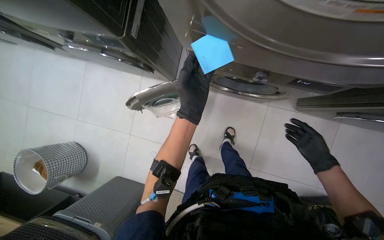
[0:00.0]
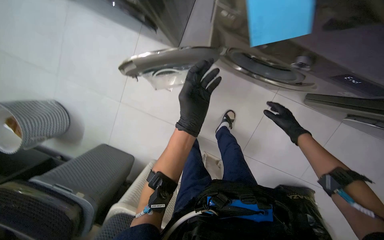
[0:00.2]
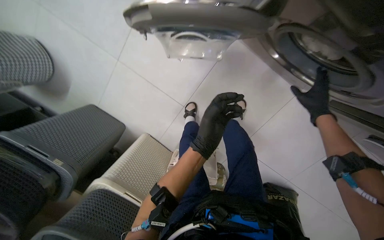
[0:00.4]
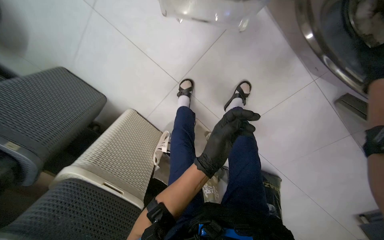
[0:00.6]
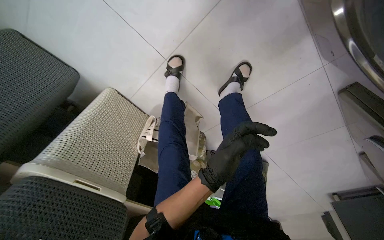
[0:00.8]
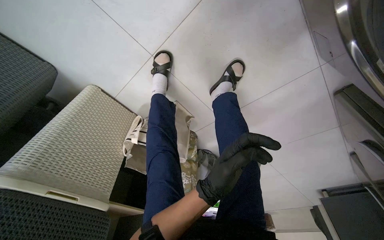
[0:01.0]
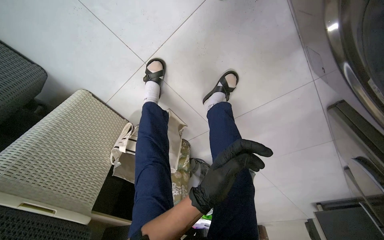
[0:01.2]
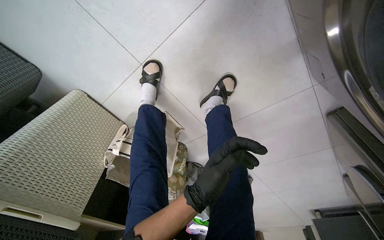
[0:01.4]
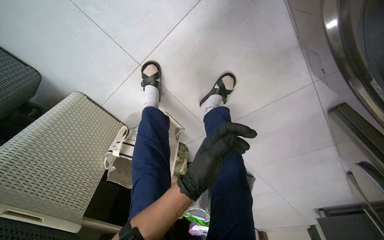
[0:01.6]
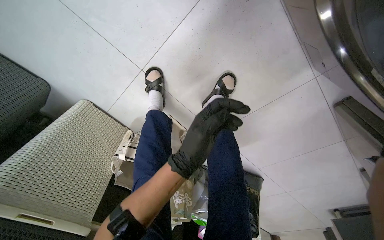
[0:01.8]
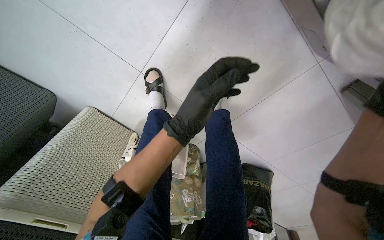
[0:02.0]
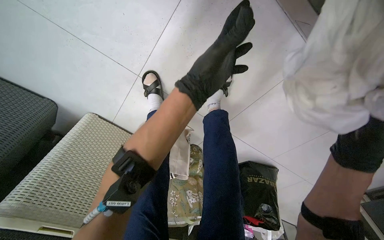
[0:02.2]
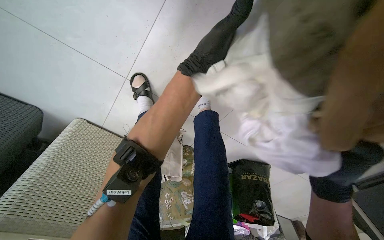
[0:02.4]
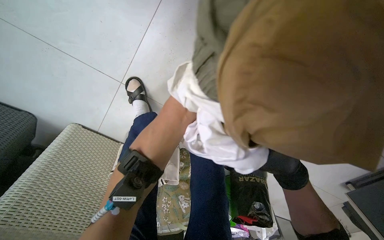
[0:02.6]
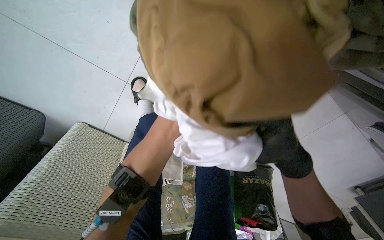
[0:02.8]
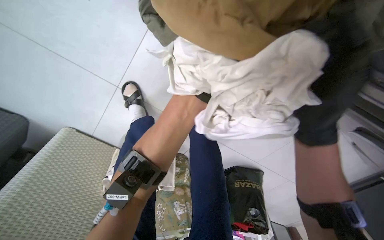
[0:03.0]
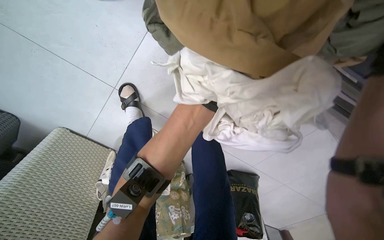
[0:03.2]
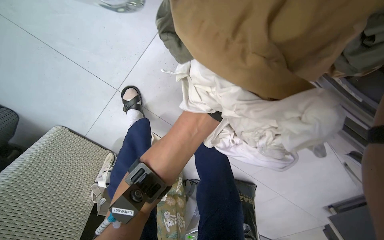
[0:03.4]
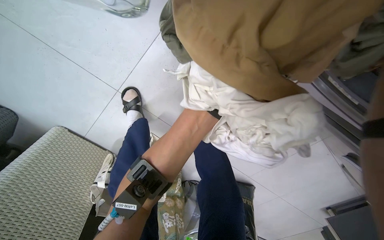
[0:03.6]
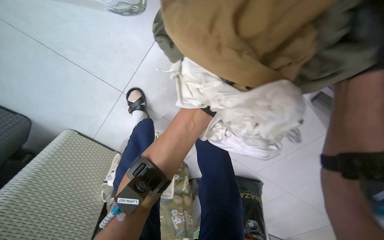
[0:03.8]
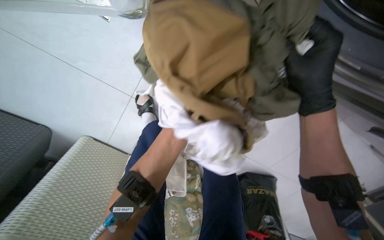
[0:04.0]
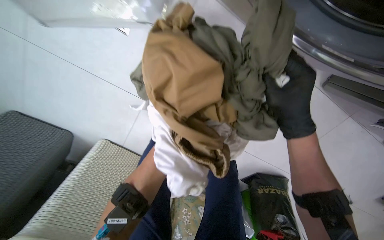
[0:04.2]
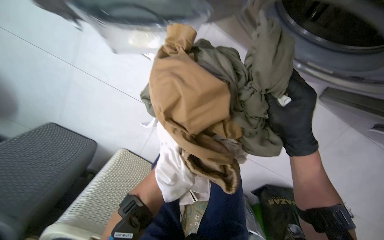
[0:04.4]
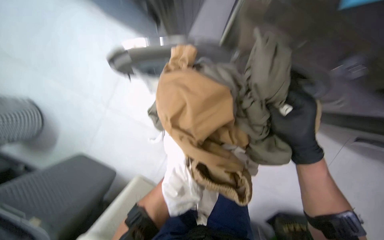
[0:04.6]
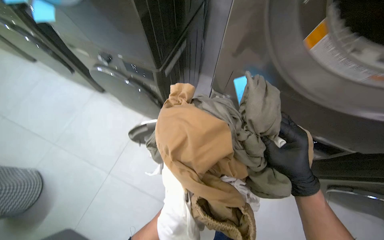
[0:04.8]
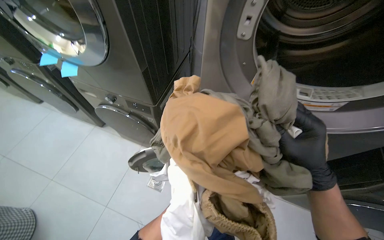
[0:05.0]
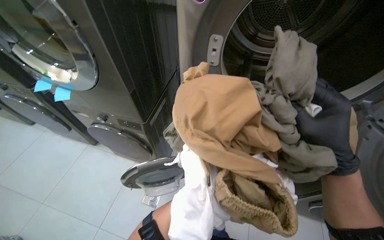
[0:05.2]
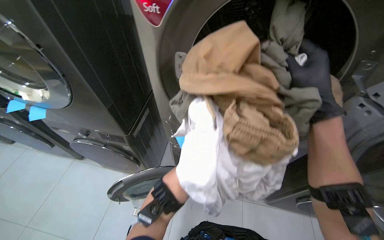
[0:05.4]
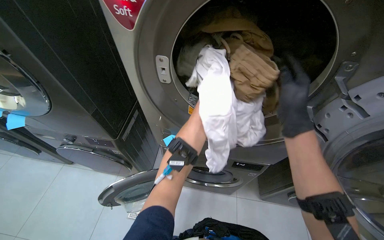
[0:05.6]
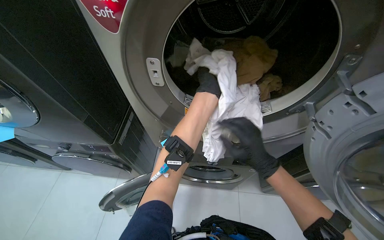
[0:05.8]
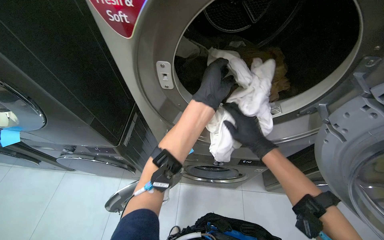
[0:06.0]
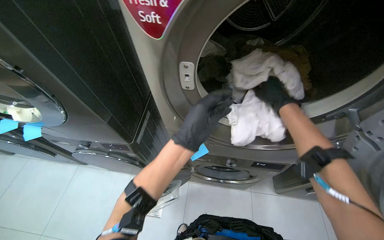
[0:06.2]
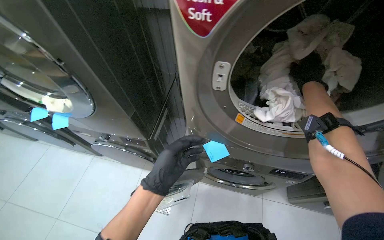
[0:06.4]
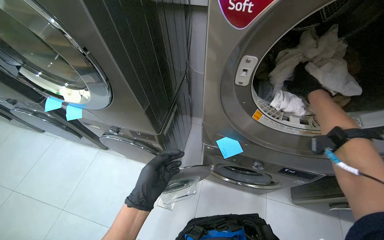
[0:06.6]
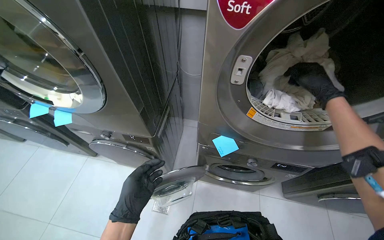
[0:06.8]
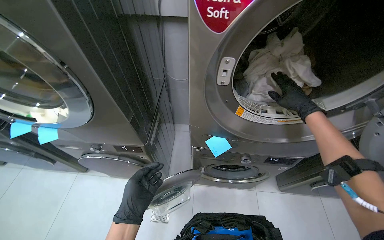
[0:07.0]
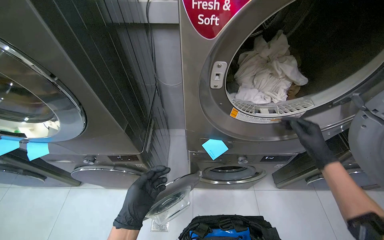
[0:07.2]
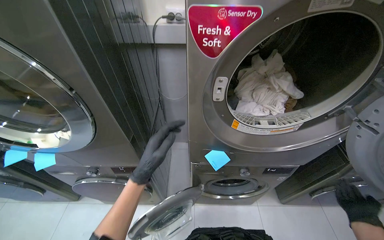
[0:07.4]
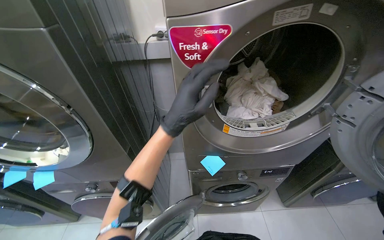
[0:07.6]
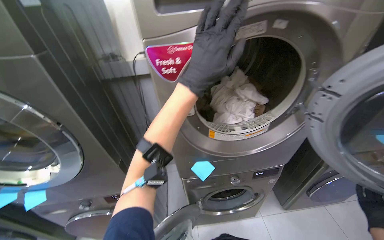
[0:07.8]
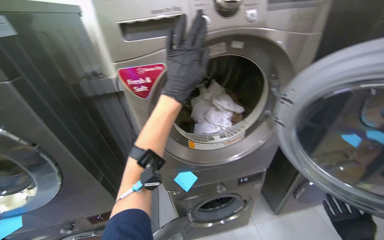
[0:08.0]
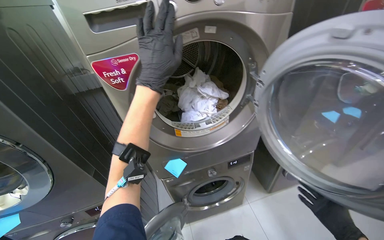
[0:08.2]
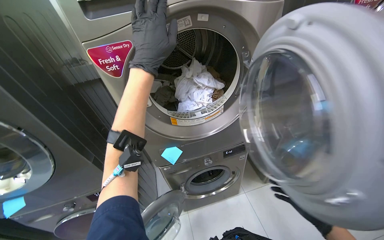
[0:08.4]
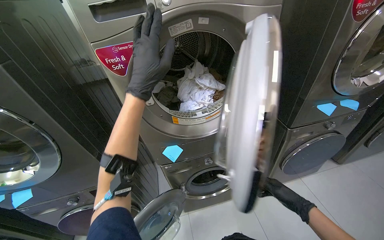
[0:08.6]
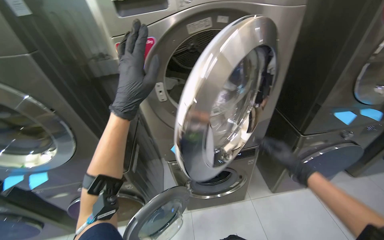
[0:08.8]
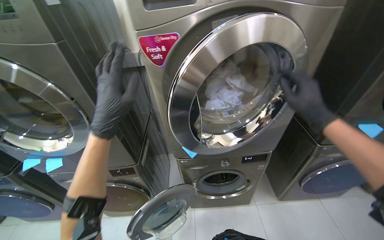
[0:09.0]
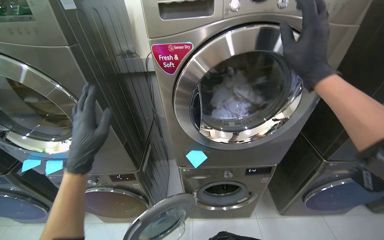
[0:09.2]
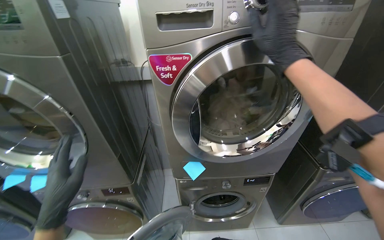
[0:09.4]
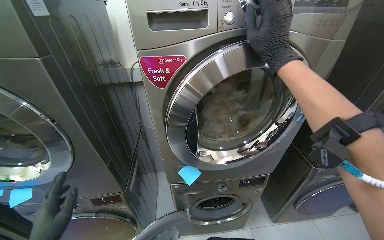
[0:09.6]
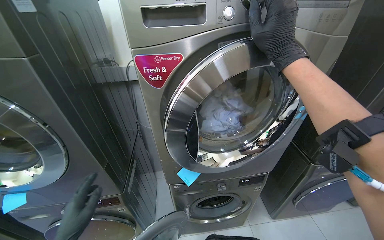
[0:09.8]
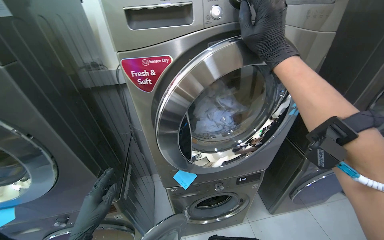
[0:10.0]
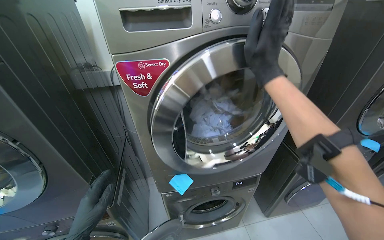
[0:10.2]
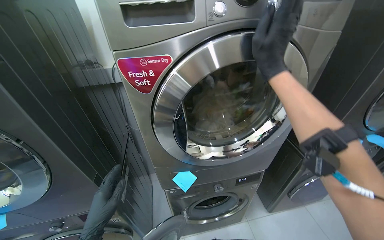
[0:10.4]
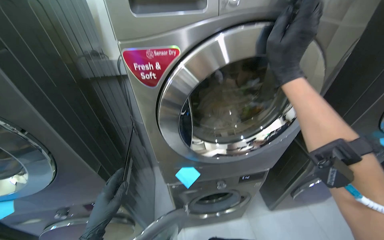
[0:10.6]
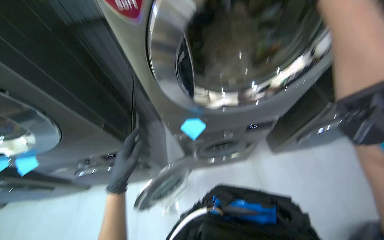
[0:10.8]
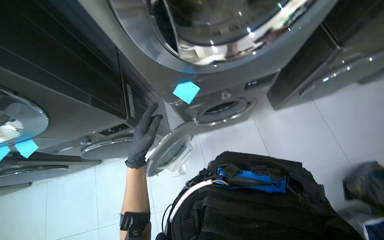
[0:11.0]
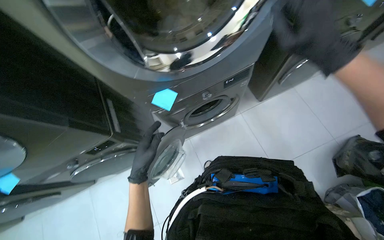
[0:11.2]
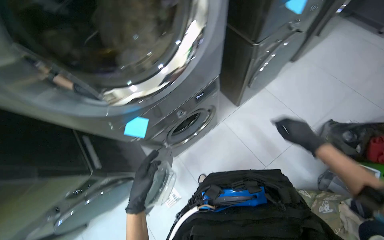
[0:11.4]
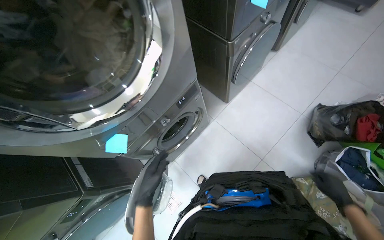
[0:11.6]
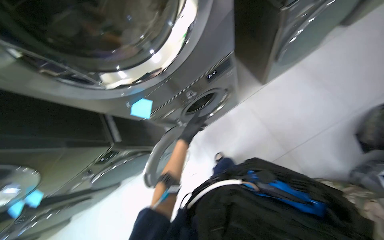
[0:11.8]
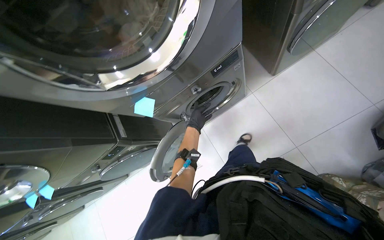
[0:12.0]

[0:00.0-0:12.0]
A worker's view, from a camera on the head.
Job: managing laundry.
The whole recording: Processing and organizing laundry. The worker sorts items, loads and unloads laundry from machines, and organizes with sticky notes.
0:00.0 to 0:01.6: The head travels some 50 cm. The camera pitches downward, by approximately 25 degrees. The scene turns some 25 degrees clockwise in the picture.
0:04.4 to 0:06.0: The head rotates about 20 degrees to the right. The view tilts some 20 degrees upward.
0:06.0 to 0:07.6: The wearer looks some 10 degrees further upward. The left hand is displaced to the left and nearer to the camera by about 30 cm, and reaches approximately 25 cm down the picture, then returns.
0:09.0 to 0:10.4: The right hand moves up the picture and to the left, approximately 25 cm.
0:10.4 to 0:12.0: The wearer looks approximately 40 degrees further downward. Everything in view rotates some 25 degrees counterclockwise.

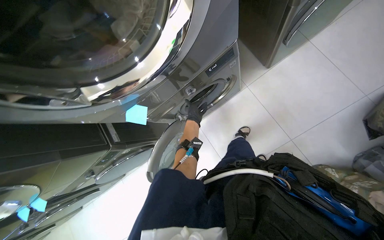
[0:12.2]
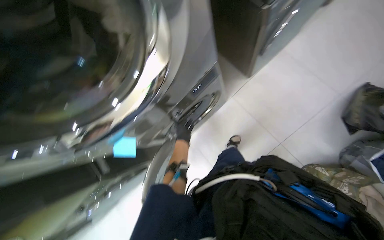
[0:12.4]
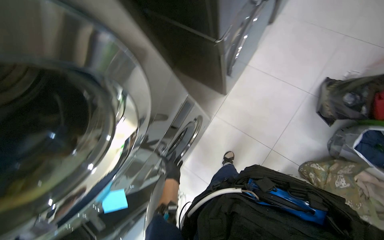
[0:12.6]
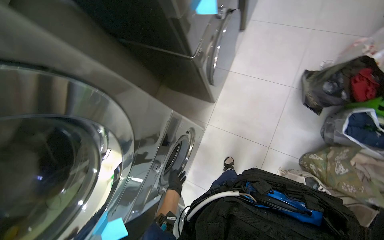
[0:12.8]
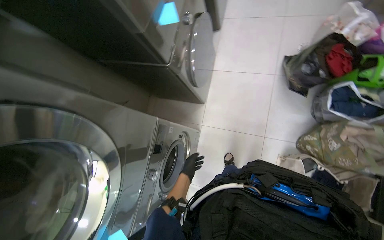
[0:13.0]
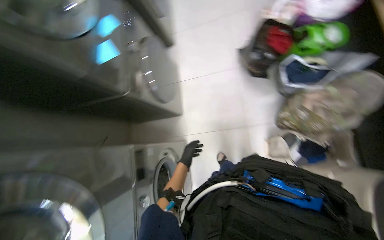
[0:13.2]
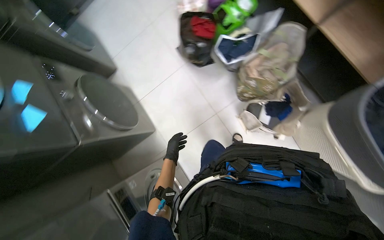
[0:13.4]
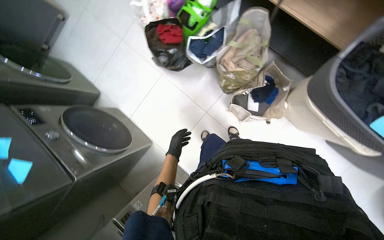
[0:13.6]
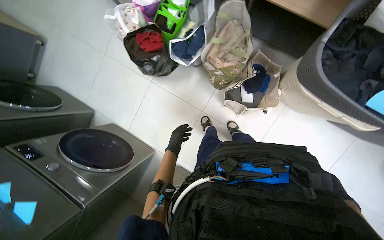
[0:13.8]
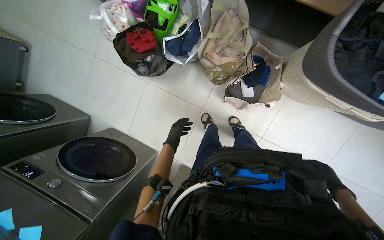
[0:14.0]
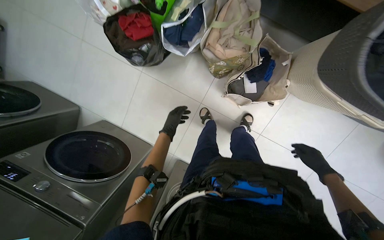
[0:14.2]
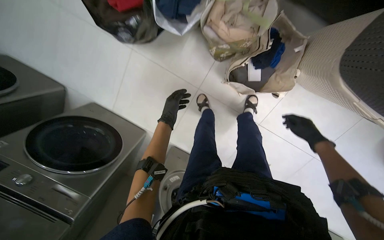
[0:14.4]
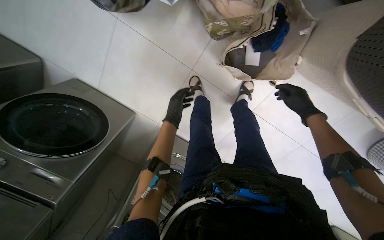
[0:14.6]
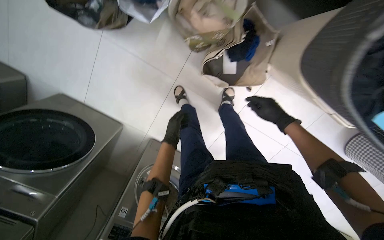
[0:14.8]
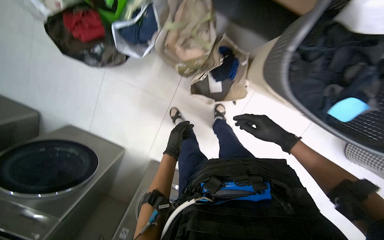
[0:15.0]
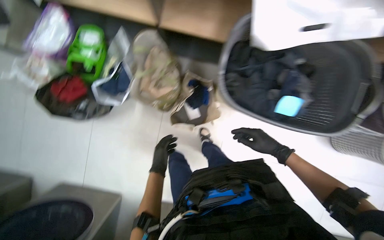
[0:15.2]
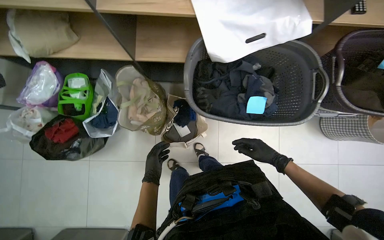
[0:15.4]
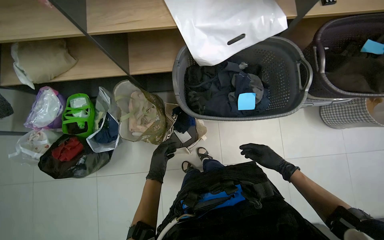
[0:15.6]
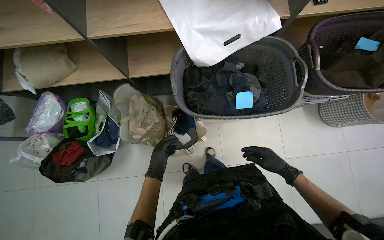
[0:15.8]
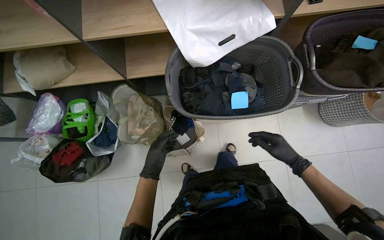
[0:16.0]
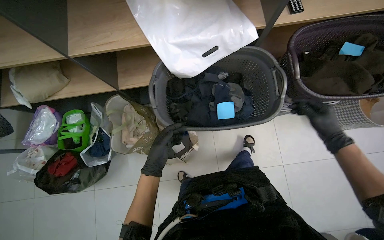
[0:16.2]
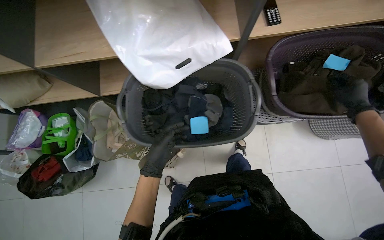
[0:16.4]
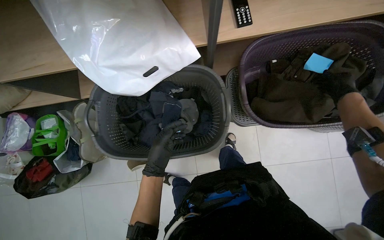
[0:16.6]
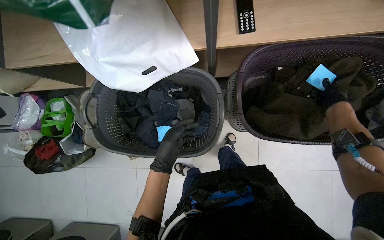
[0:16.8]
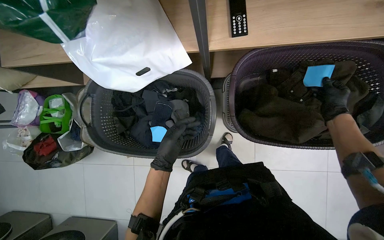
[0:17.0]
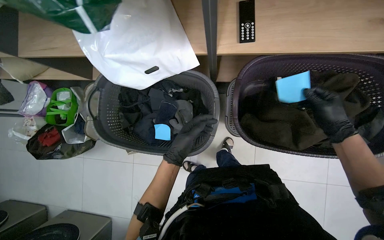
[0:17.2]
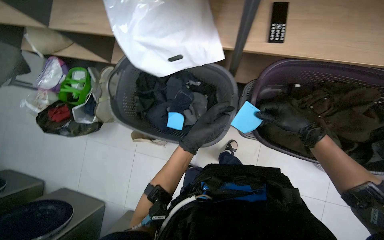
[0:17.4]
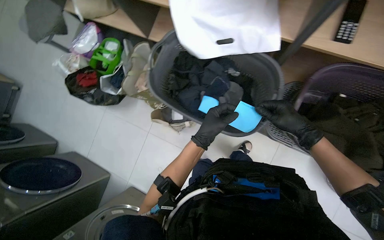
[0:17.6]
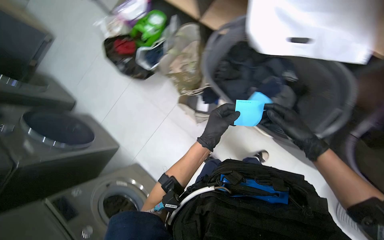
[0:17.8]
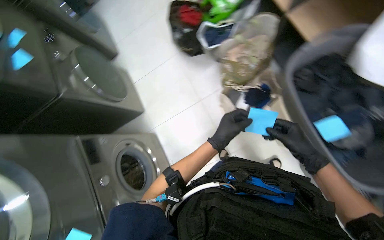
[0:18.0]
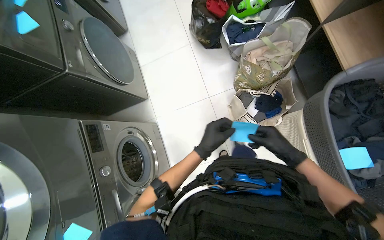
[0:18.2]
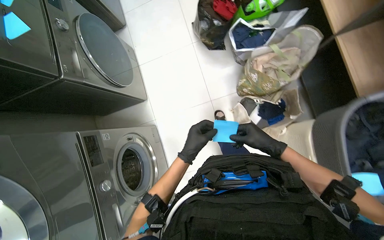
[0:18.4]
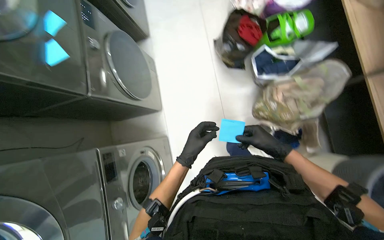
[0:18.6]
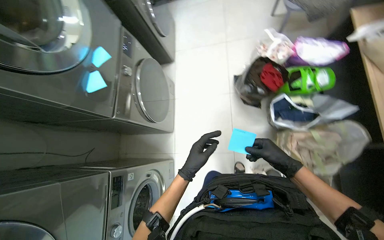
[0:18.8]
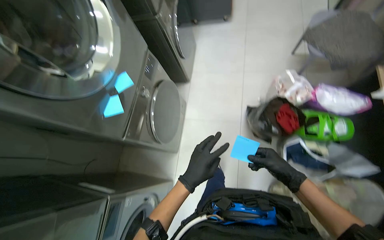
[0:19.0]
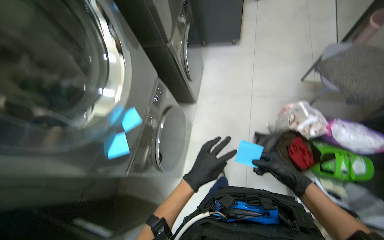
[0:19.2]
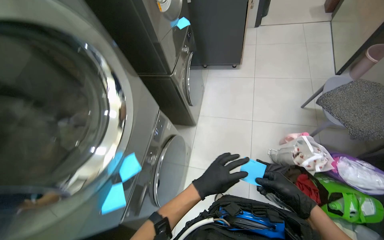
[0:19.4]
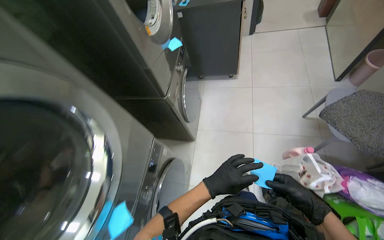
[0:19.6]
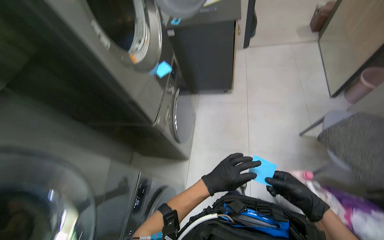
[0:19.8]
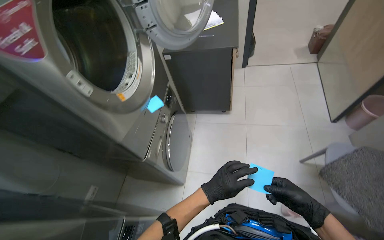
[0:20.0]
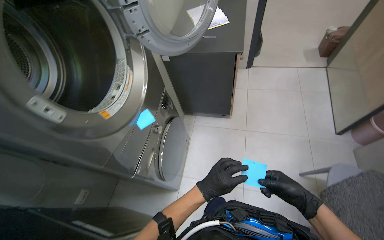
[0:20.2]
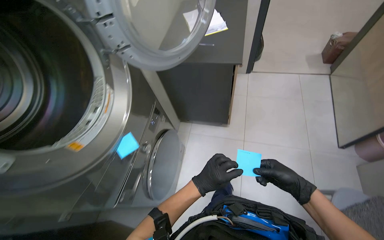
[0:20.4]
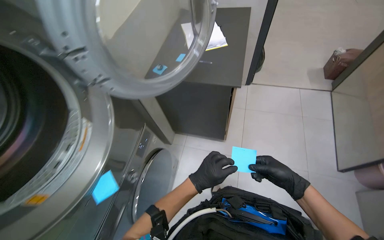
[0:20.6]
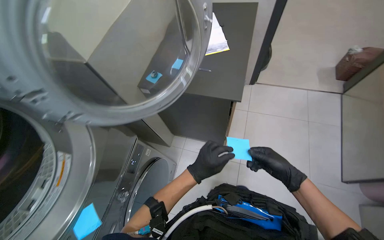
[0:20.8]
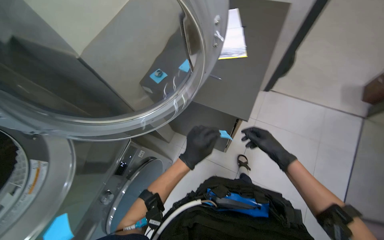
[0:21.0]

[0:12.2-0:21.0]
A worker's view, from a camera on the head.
Job: managing laundry.
The whole recording: Processing and organizing laundry. The worker sorts items, loads and unloads laundry from machines, and organizes with sticky notes.
0:12.2 to 0:13.6: The camera is carried about 40 cm. The head turns to the right by about 100 degrees. The camera pitches upward, by about 20 degrees.
0:13.6 to 0:15.2: The head turns to the right by approximately 35 degrees.
0:15.2 to 0:16.6: The camera travels to the right, some 60 cm.
0:16.6 to 0:18.0: The scene turns roughly 50 degrees clockwise in the picture.
0:18.0 to 0:19.6: The wearer moves roughly 1 m. The wearer looks approximately 15 degrees further upward. The scene rotates clockwise by approximately 35 degrees.
0:19.6 to 0:21.0: The wearer moves roughly 1 m.
